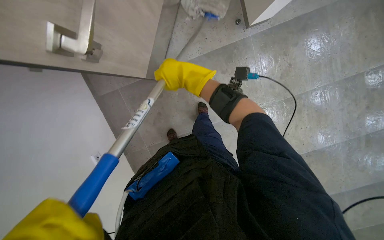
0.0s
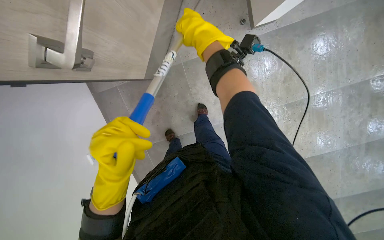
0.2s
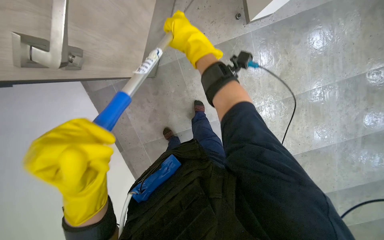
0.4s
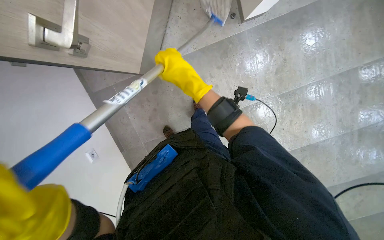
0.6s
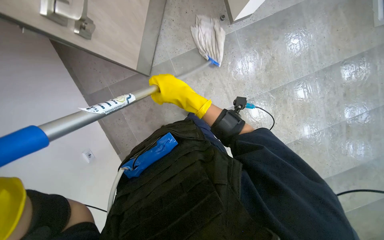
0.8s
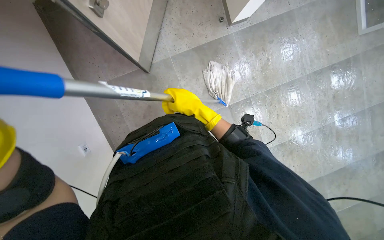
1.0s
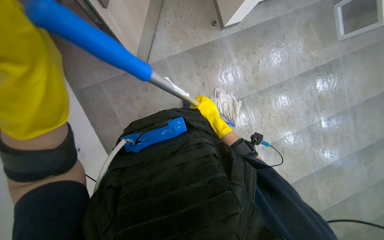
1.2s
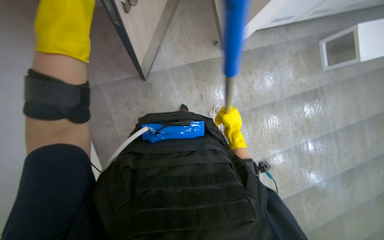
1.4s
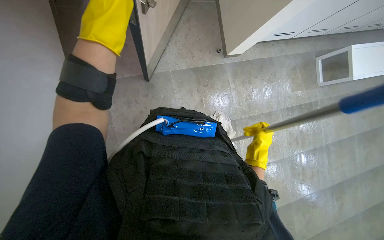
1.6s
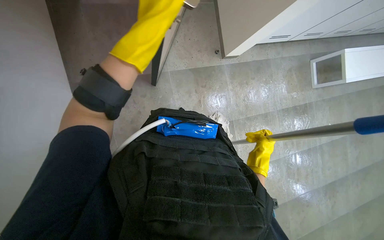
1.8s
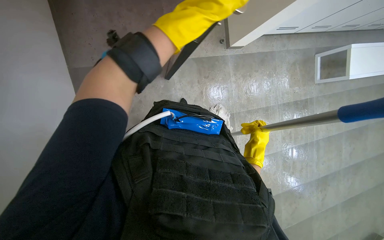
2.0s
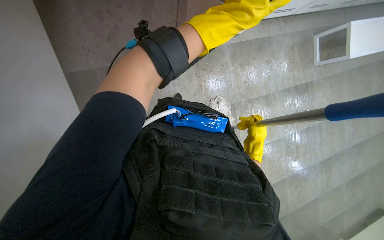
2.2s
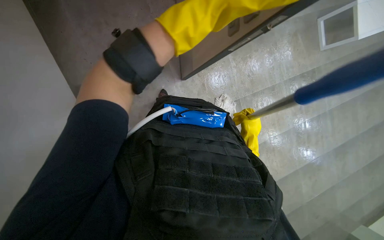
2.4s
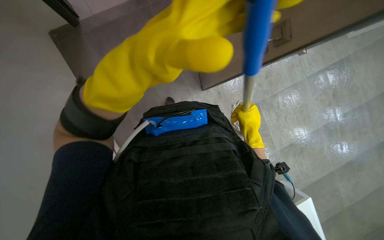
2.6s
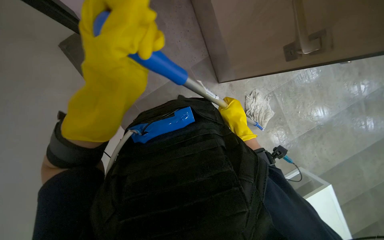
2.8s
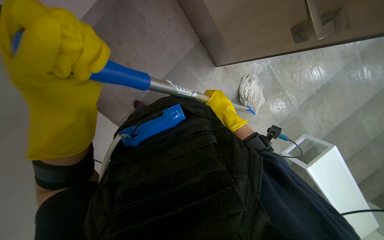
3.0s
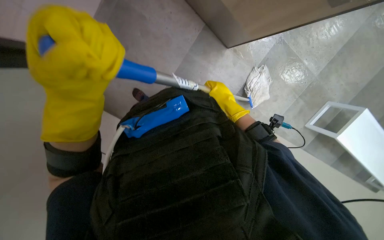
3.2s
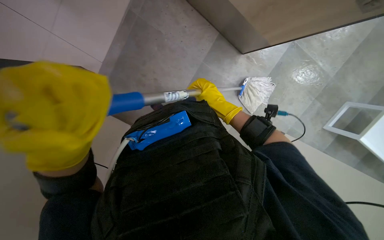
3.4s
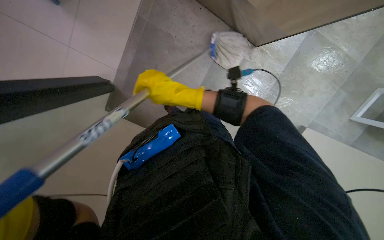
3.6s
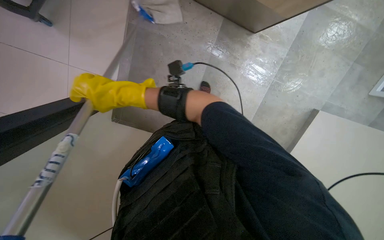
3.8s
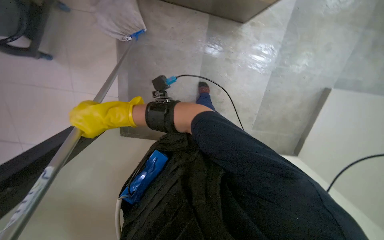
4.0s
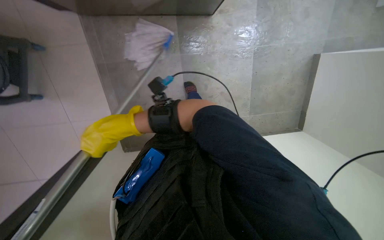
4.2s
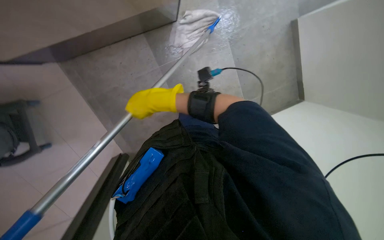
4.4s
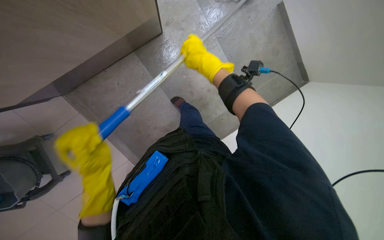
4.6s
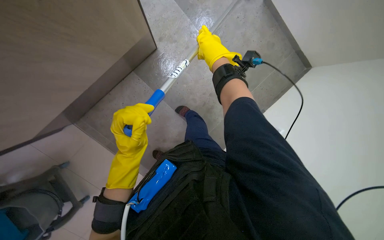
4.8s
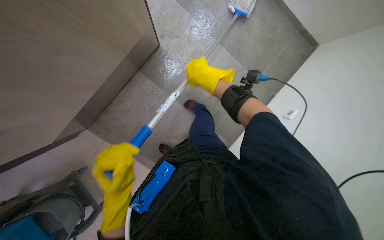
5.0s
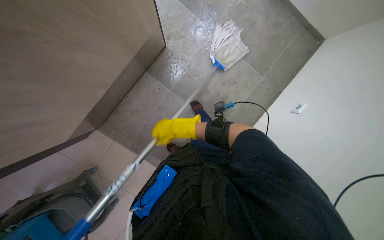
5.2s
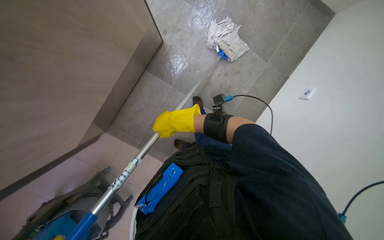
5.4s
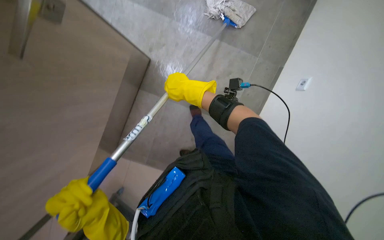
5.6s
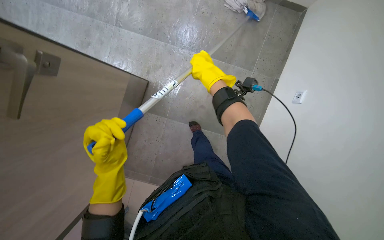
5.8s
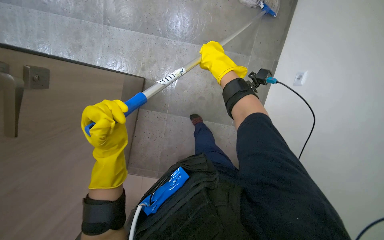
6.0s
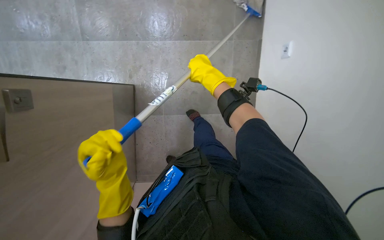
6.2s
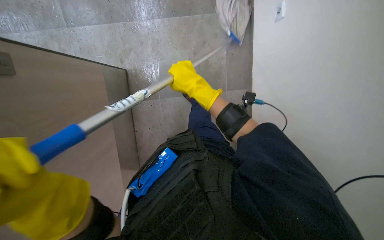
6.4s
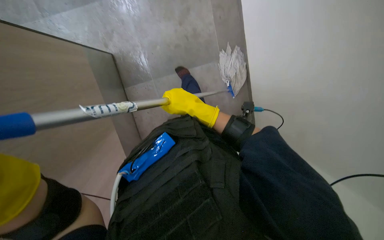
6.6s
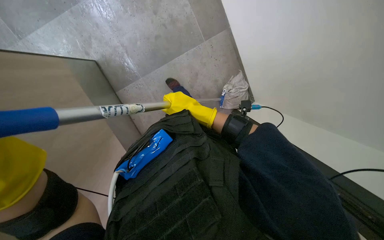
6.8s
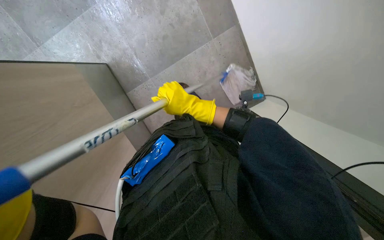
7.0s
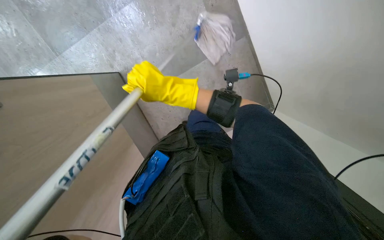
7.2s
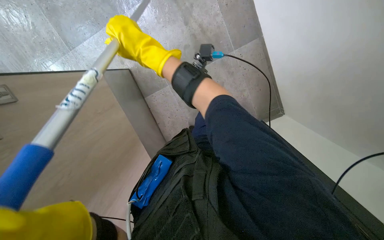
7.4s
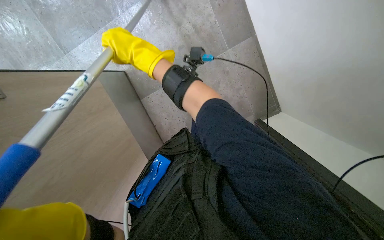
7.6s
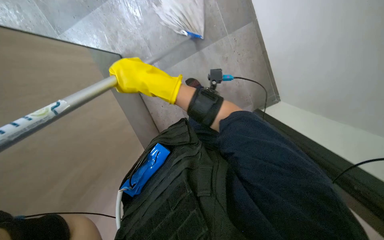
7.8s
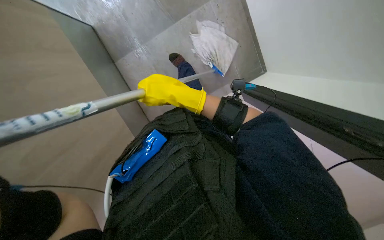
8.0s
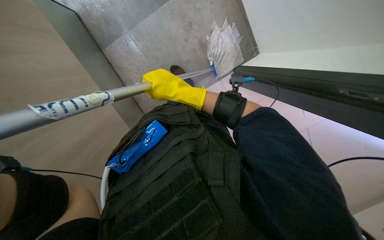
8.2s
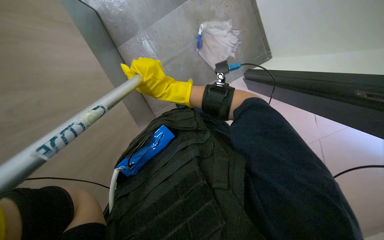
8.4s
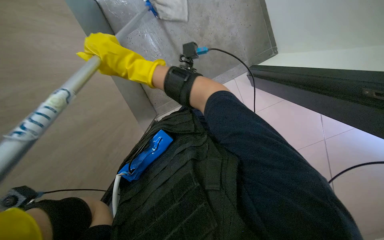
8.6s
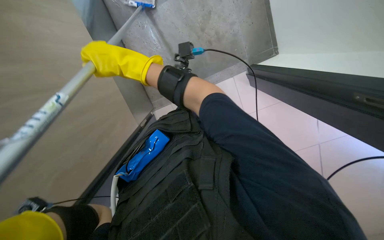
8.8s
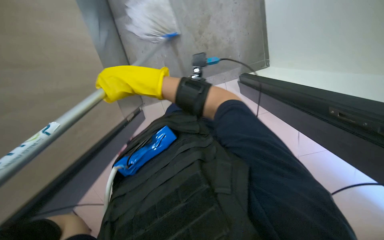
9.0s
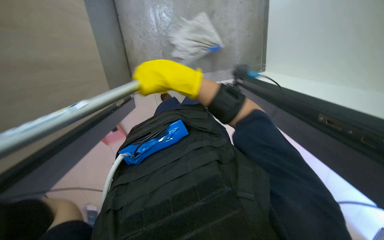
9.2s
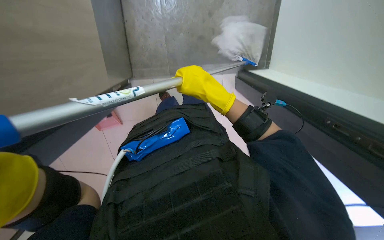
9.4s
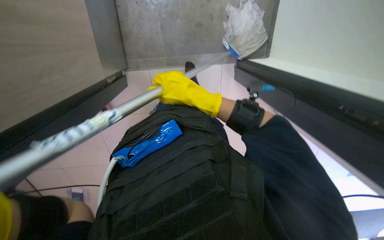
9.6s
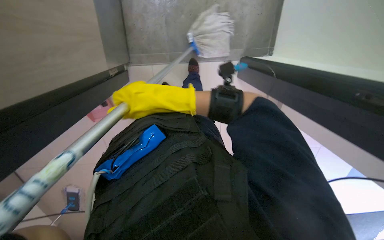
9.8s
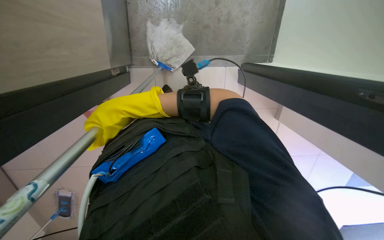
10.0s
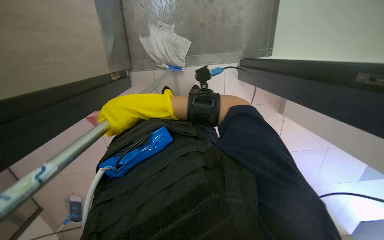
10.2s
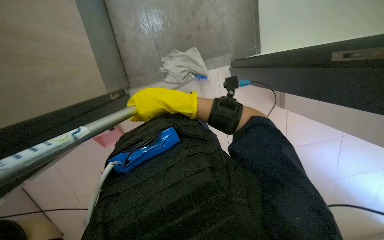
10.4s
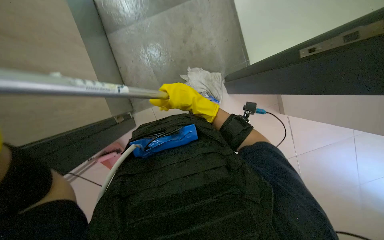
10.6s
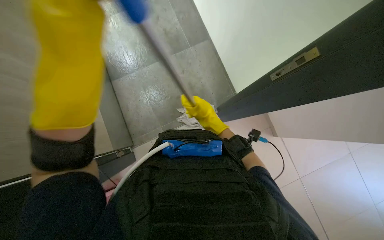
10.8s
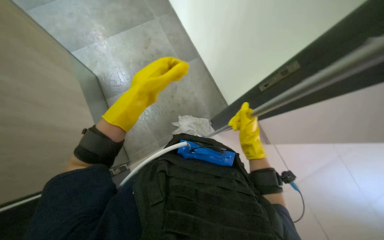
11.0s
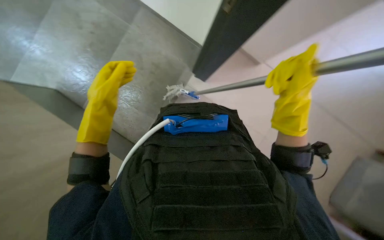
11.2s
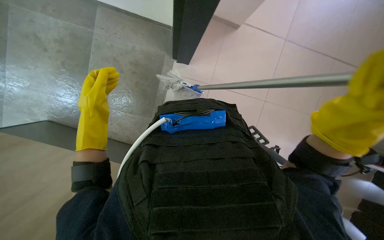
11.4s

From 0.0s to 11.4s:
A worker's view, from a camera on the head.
Job: mopping floor.
The whole recording: Mopping tiled floor. The worker mops the tiled floor using a mop and bucket.
From 0.0s to 1.4s: The view tips upward by roughly 10 degrees. The right hand heads down the picture and to the right, covering roughly 40 cm.
From 1.4s to 2.8s: The scene rotates counterclockwise by about 30 degrees.
From 4.2s to 5.6s: The camera is aimed approximately 25 degrees further to the left. The scene turns approximately 60 degrees counterclockwise in the picture.
From 5.6s to 7.2s: The scene rotates counterclockwise by approximately 35 degrees.
From 7.2s to 8.6s: The wearer looks approximately 15 degrees further downward. The right hand swings left and right, about 15 cm each way, with 2 reversals.
From 8.6s to 10.0s: The right hand goes to the right and returns, about 15 cm each way.
From 10.0s to 11.4s: The view tilts roughly 15 degrees upward. The scene rotates counterclockwise by roughly 25 degrees.

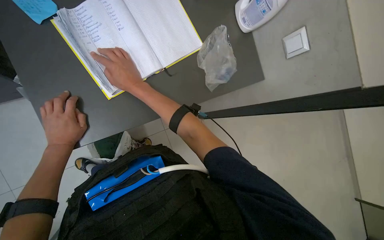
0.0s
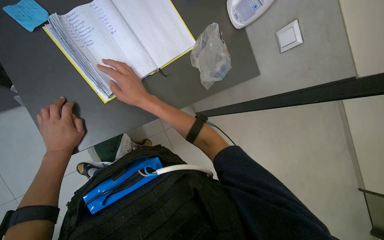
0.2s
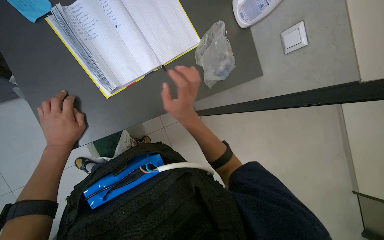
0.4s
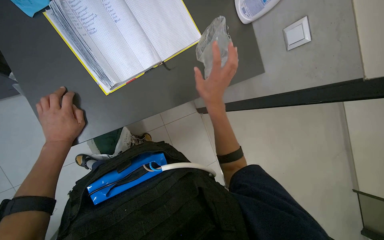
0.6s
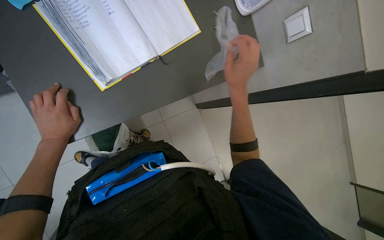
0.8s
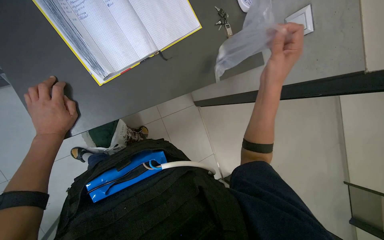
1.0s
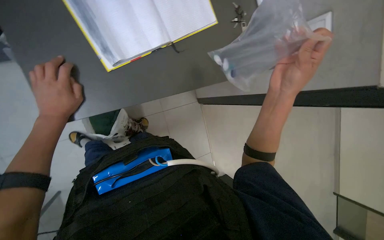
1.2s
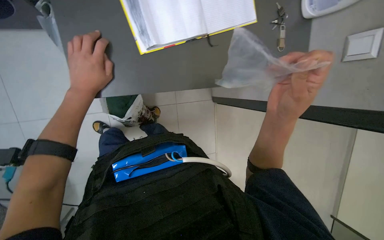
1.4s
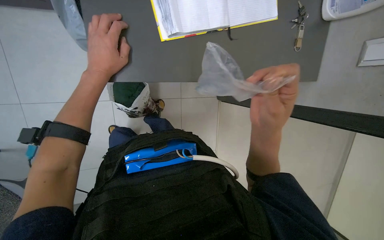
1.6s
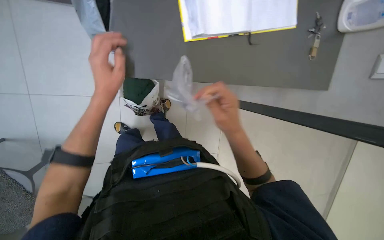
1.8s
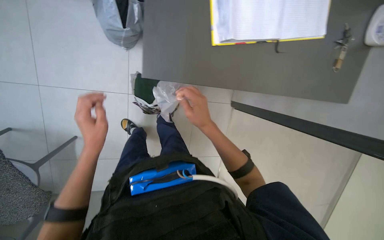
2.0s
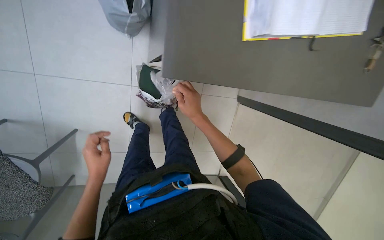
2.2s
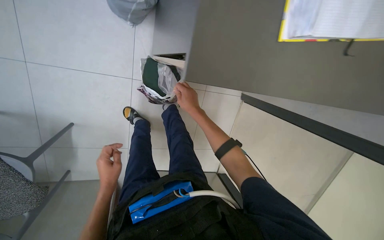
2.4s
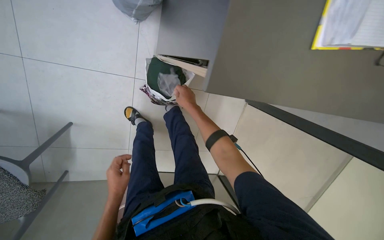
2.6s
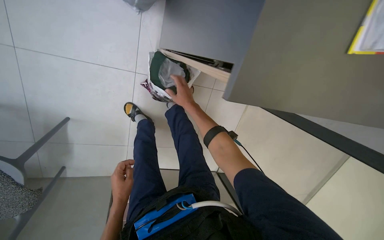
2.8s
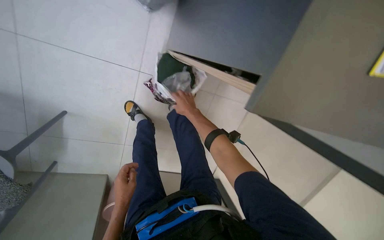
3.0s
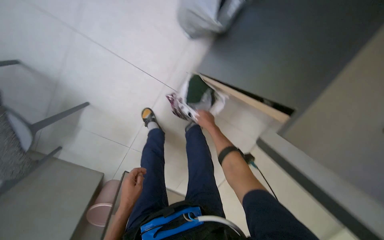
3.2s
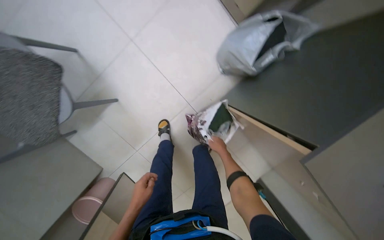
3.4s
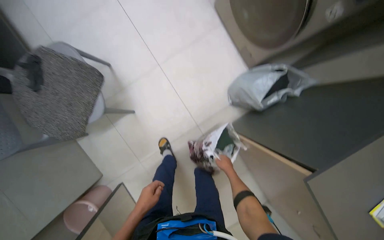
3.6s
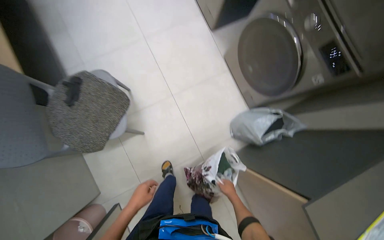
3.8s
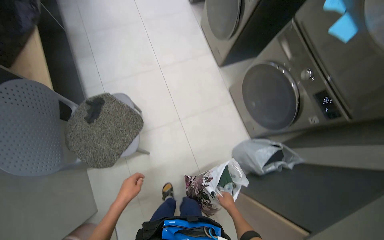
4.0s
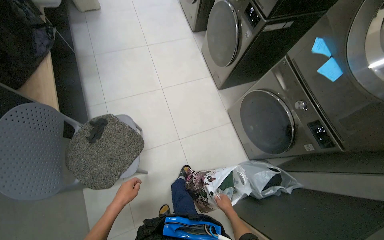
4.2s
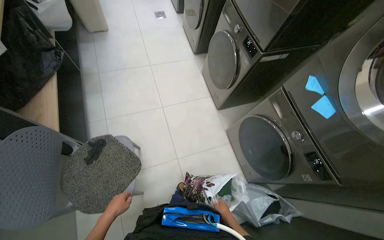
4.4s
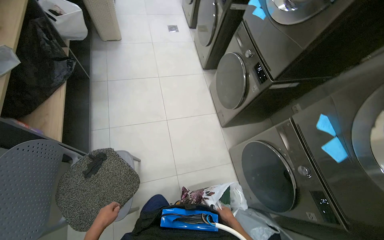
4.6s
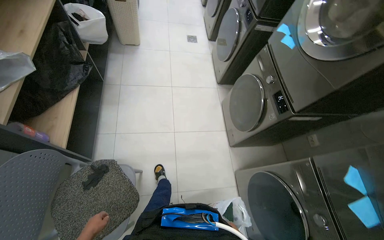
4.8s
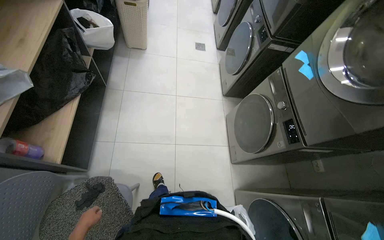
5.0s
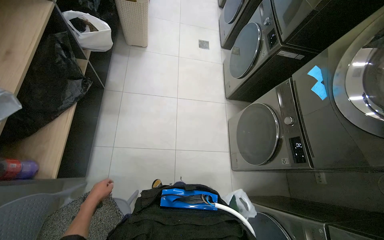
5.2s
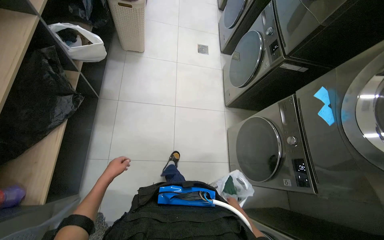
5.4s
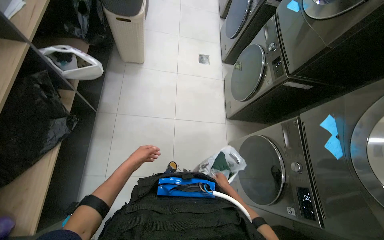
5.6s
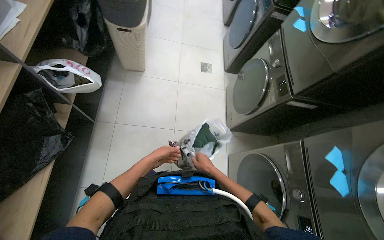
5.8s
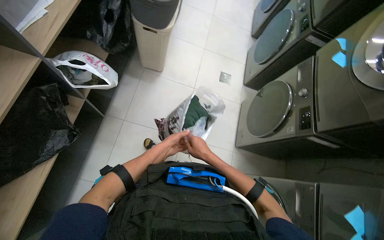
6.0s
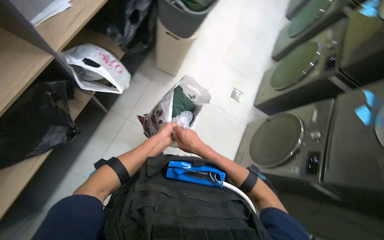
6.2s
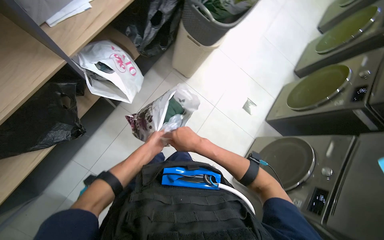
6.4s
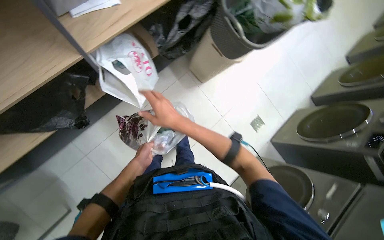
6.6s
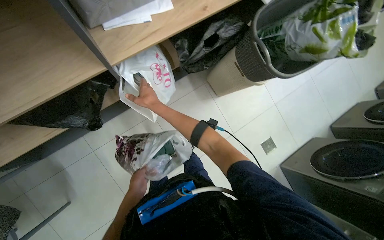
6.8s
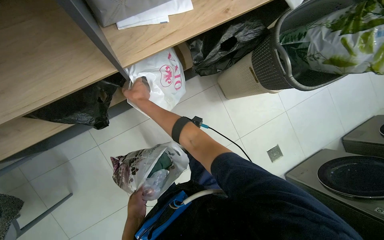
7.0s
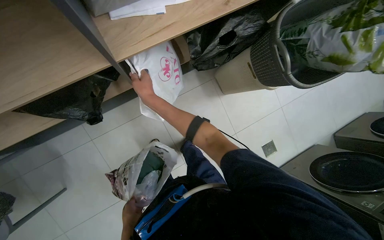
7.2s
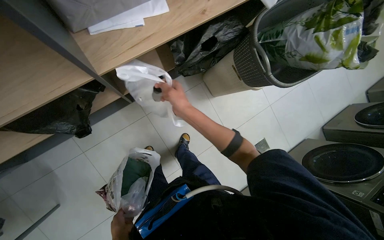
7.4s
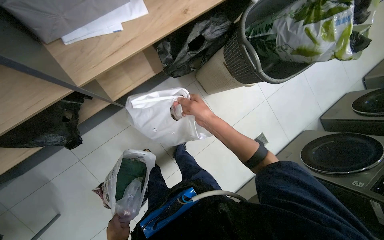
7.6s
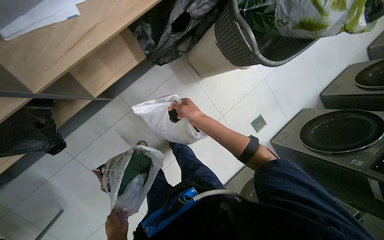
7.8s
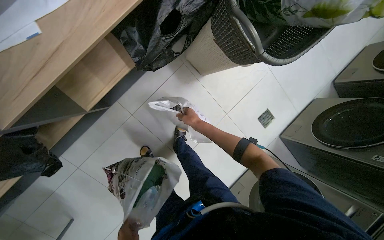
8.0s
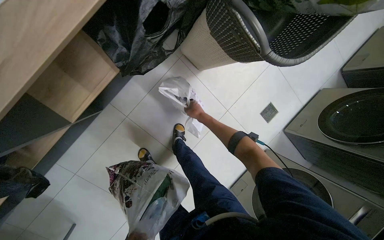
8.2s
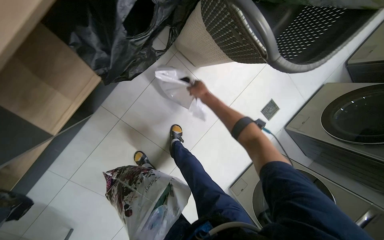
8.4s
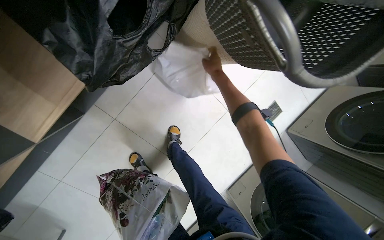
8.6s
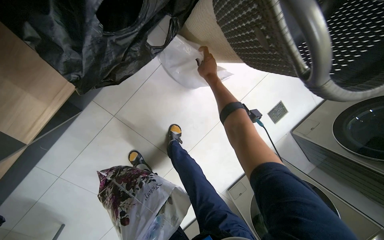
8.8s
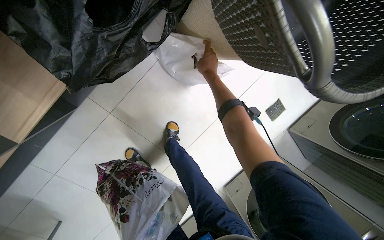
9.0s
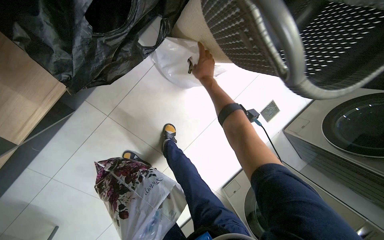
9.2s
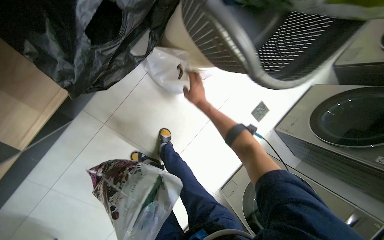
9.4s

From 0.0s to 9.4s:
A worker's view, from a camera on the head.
Job: organizing items.
The whole recording: Packing items into bags. The worker packs various items into bags on the floor.
From 0.0s to 1.6s: The right hand moves to the right and down the picture, approximately 30 cm.
From 1.6s to 3.2s: Everything in view rotates approximately 35 degrees clockwise. The left hand is displaced down the picture and farther from the camera by roughly 50 cm. The right hand heads farther from the camera and to the left, covering roughly 50 cm.
From 3.2s to 4.8s: The camera travels some 70 cm. The camera pitches upward, by some 50 degrees. The scene rotates clockwise by approximately 55 degrees.
From 4.8s to 6.2s: The wearer moves some 90 cm. Everything in view rotates roughly 30 degrees clockwise.
From 6.2s to 7.8s: The wearer moves about 50 cm. The view tips downward by roughly 15 degrees.
From 7.8s to 9.4s: The right hand is displaced farther from the camera and up the picture by some 40 cm.
